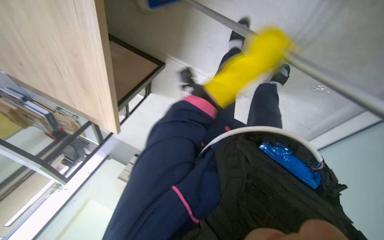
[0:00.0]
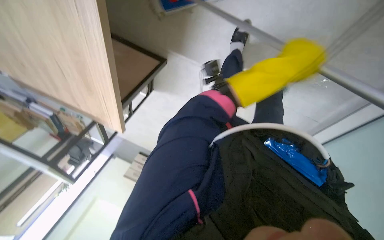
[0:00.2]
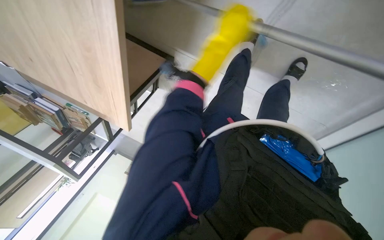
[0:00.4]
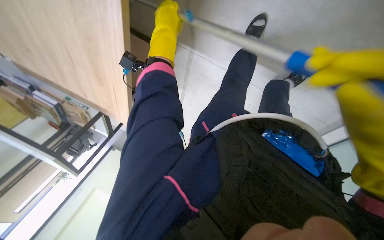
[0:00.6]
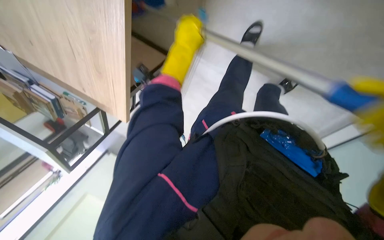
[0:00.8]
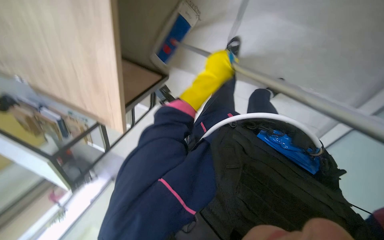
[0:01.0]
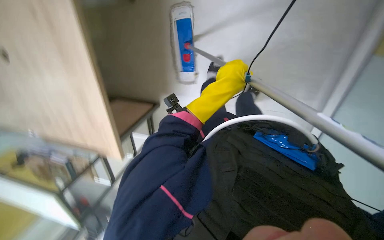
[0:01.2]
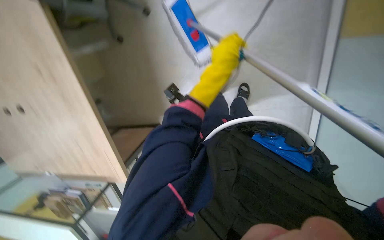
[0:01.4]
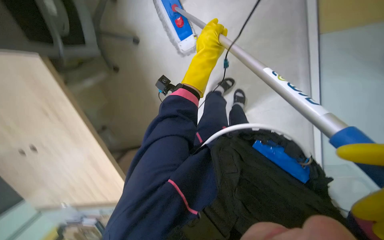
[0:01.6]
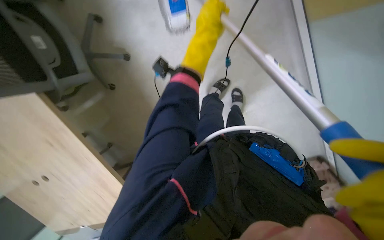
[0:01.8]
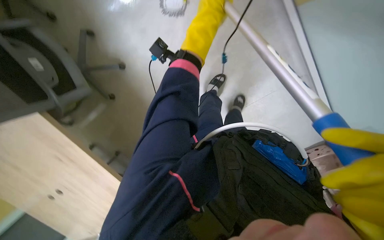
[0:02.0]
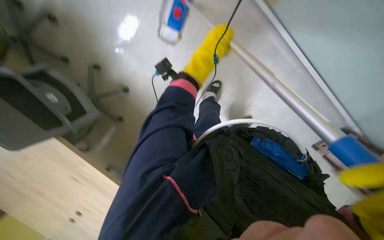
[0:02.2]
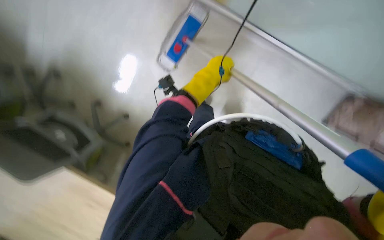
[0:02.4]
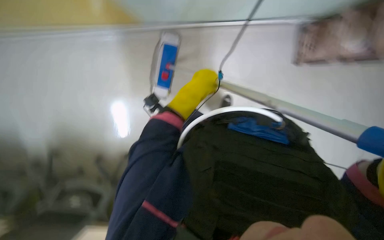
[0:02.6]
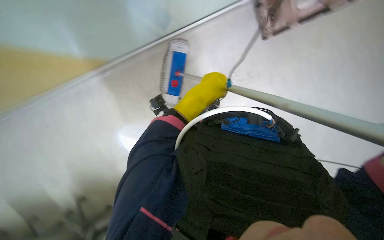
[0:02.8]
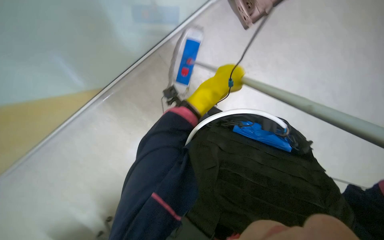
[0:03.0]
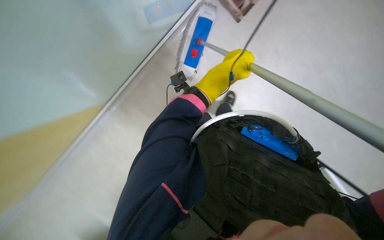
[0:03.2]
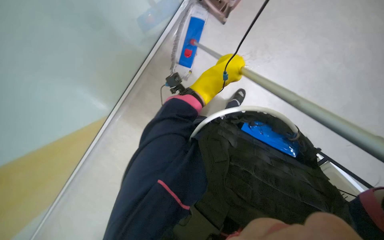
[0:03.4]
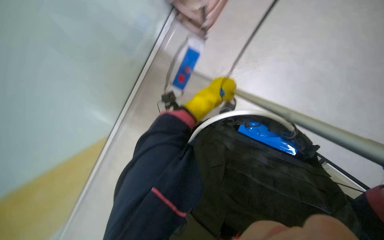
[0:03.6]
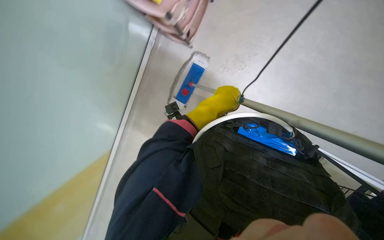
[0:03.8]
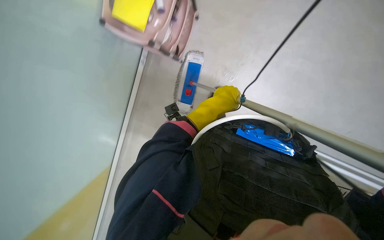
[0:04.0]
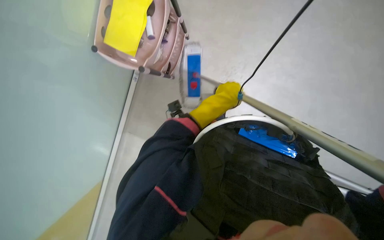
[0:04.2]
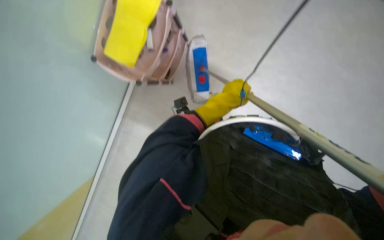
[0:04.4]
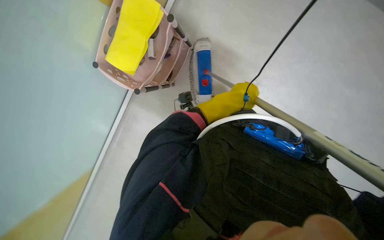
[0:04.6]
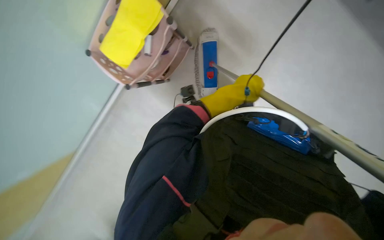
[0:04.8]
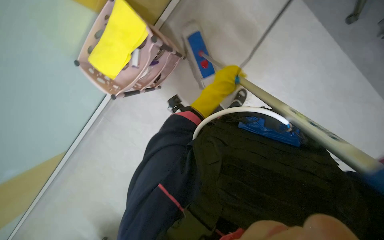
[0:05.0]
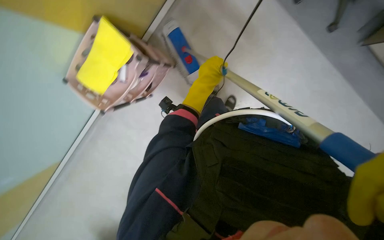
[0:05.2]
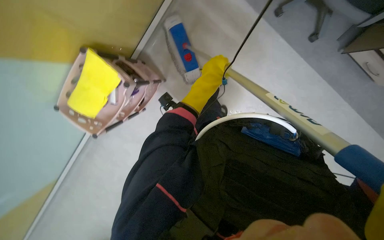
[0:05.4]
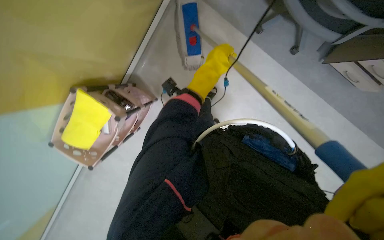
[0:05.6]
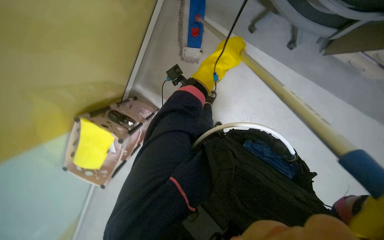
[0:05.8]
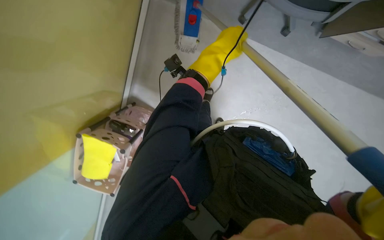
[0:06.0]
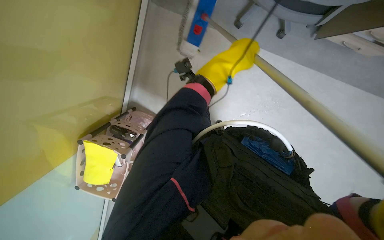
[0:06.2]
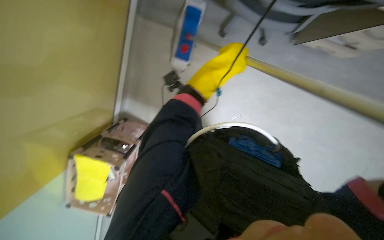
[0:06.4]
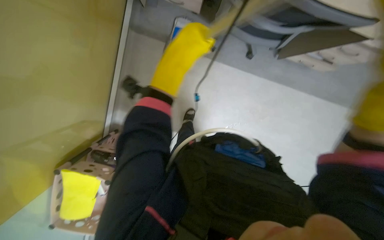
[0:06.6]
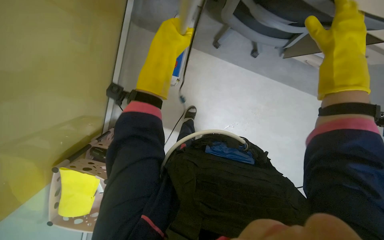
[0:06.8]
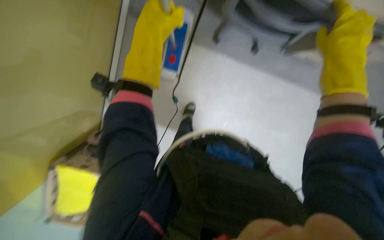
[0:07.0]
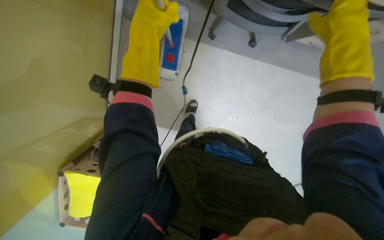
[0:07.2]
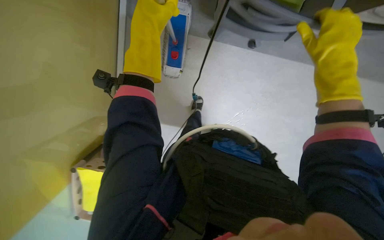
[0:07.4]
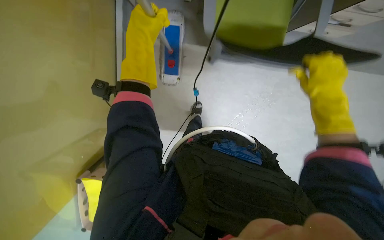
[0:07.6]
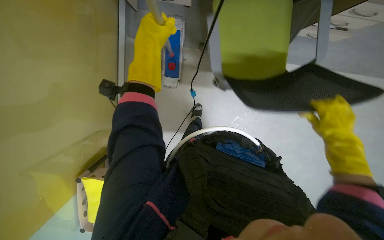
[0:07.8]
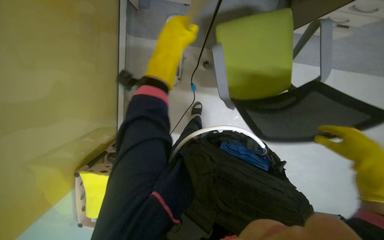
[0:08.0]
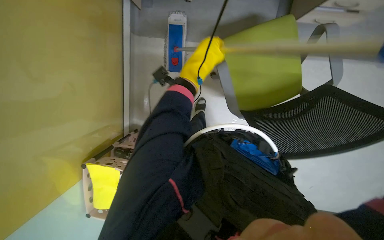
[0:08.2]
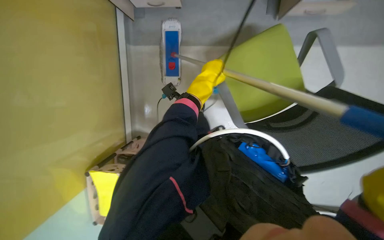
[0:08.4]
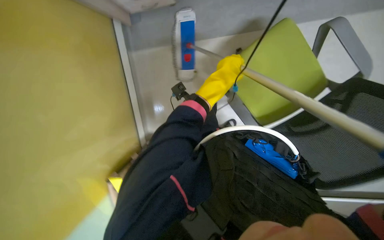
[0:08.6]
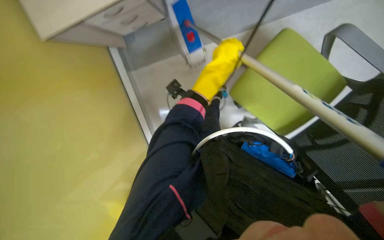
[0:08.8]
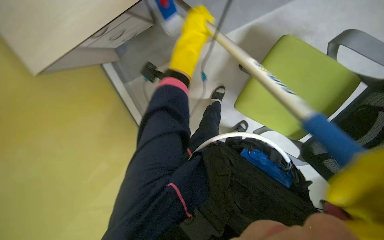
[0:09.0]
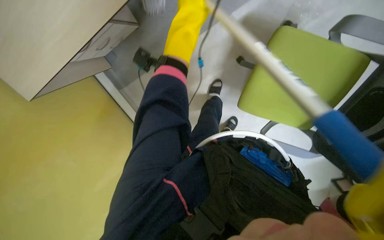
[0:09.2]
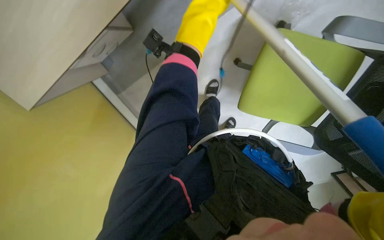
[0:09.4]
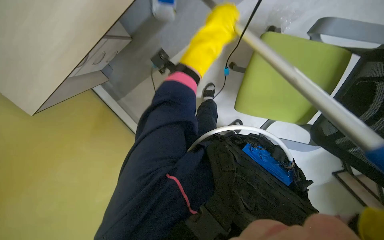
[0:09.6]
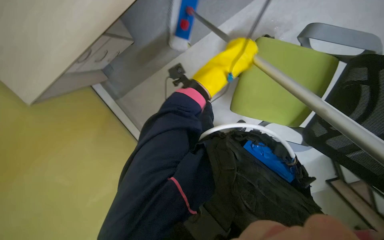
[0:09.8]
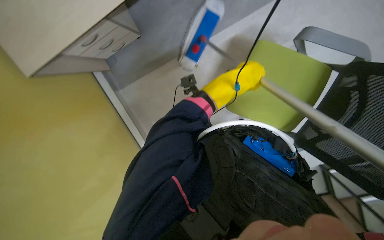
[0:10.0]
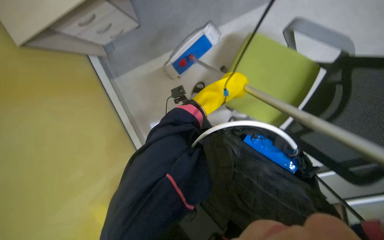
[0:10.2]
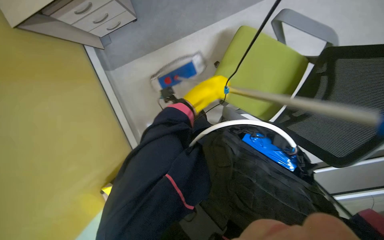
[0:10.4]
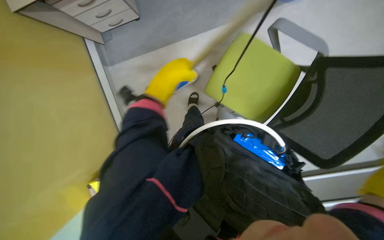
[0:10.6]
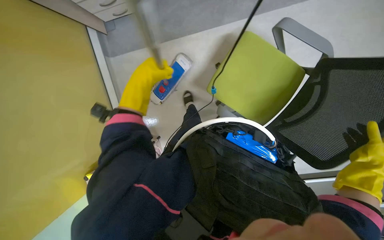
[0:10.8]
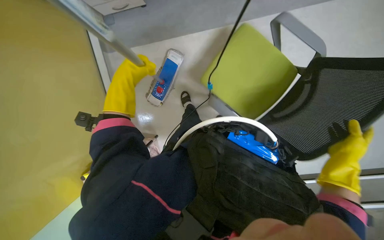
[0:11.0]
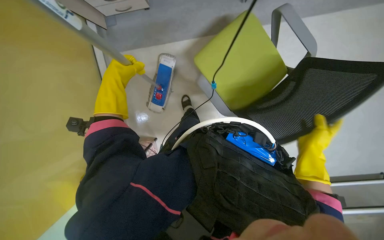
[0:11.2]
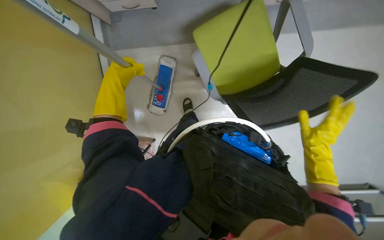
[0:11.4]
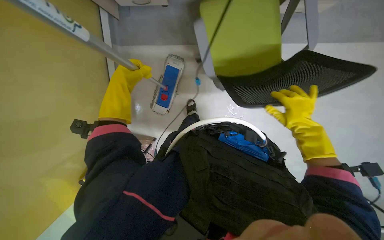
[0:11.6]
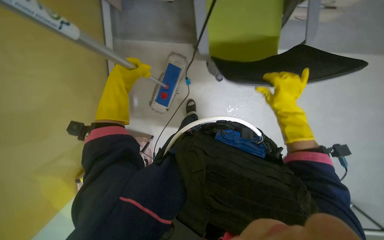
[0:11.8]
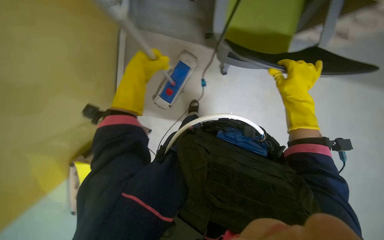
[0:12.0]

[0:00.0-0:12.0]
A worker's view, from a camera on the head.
Job: mopping floor.
The whole recording: Mopping the floor. The worker mops the floor, moving chairs and wringing the mop.
0.0 to 1.6 s: The left hand goes roughly 10 cm up the picture.
1.6 to 3.0 s: The view tilts approximately 20 degrees upward.
4.4 to 6.0 s: The scene turns approximately 35 degrees counterclockwise in the picture. The left hand is displaced up the picture by about 40 cm.
6.0 to 7.6 s: The left hand heads nearer to the camera and to the left, covering approximately 20 cm.
9.0 to 10.4 s: The left hand goes approximately 20 cm down the picture, and moves about 10 cm nearer to the camera and comes back.
10.4 to 12.0 s: The left hand moves to the left and nearer to the camera, roughly 20 cm.

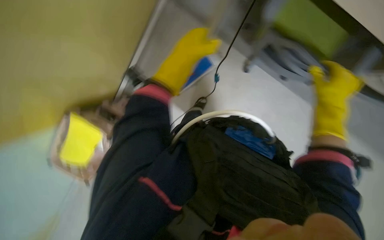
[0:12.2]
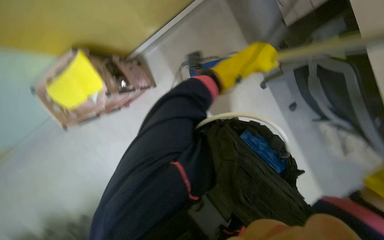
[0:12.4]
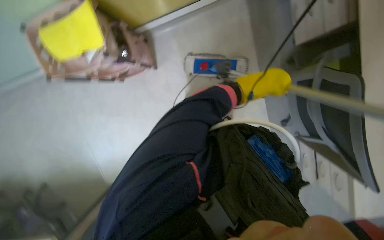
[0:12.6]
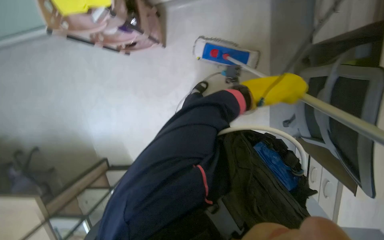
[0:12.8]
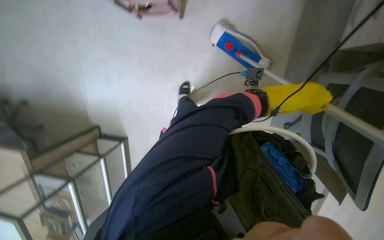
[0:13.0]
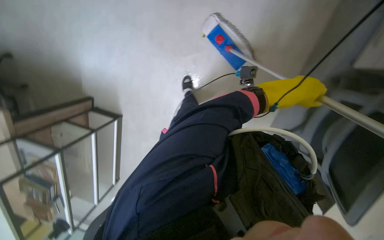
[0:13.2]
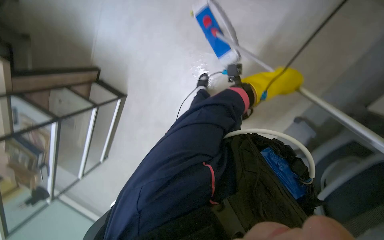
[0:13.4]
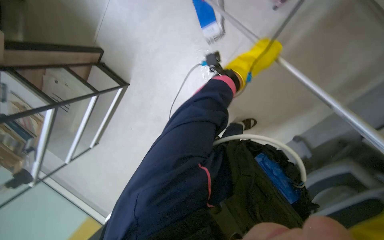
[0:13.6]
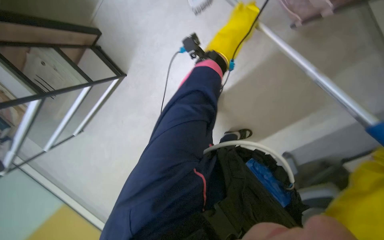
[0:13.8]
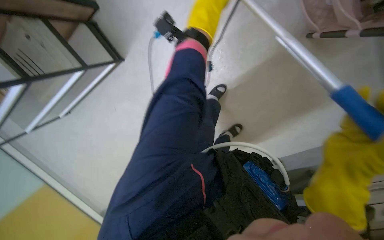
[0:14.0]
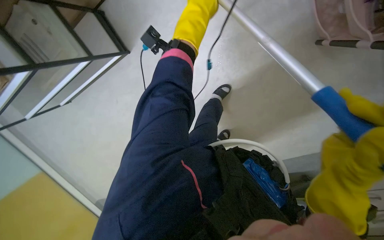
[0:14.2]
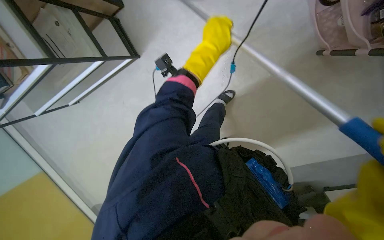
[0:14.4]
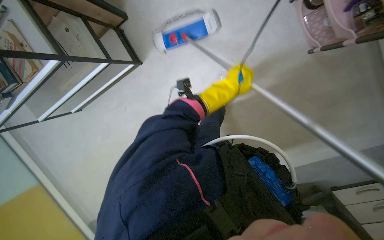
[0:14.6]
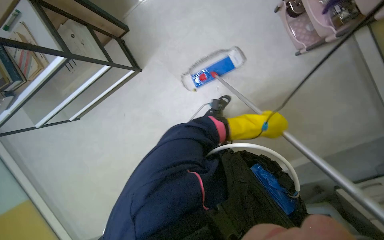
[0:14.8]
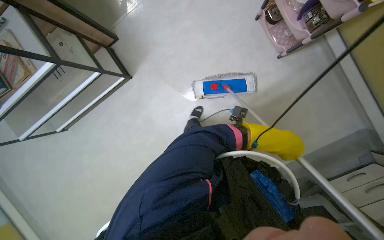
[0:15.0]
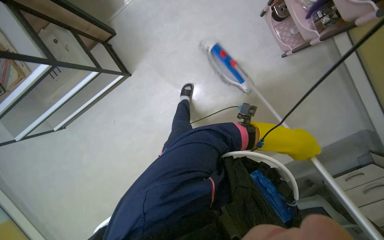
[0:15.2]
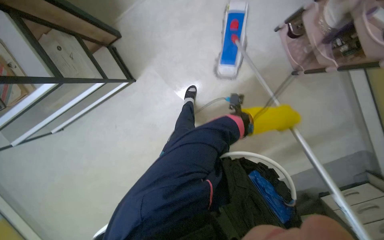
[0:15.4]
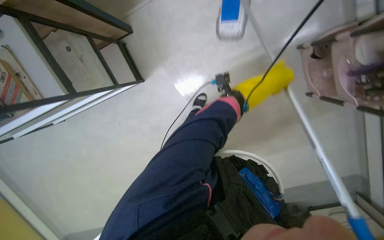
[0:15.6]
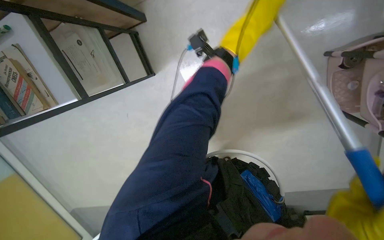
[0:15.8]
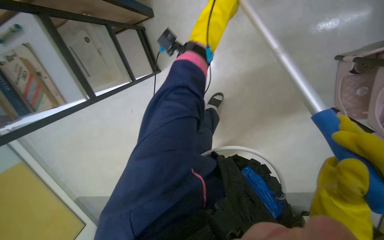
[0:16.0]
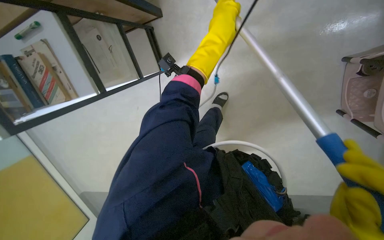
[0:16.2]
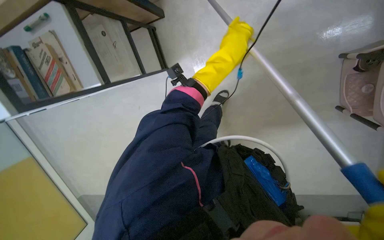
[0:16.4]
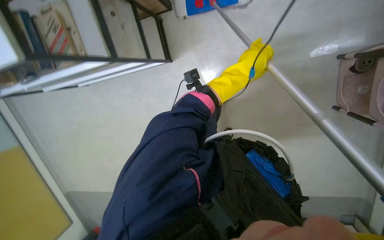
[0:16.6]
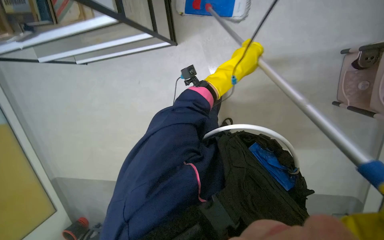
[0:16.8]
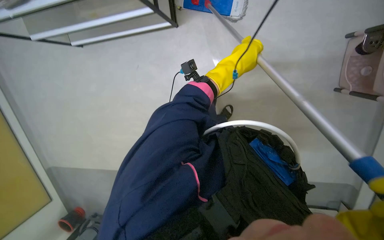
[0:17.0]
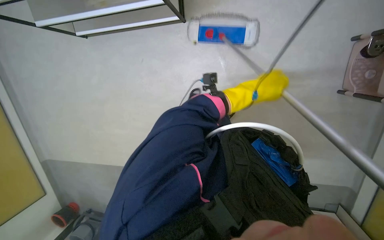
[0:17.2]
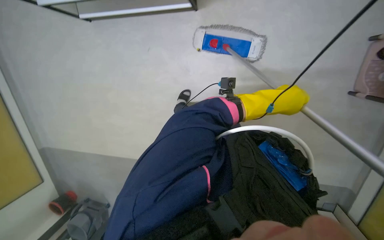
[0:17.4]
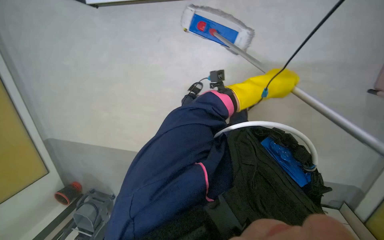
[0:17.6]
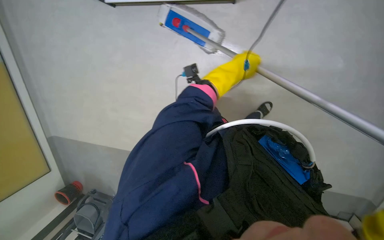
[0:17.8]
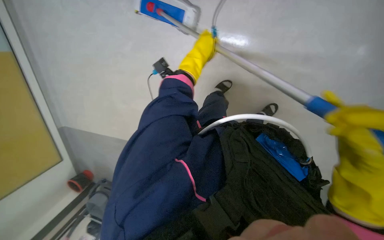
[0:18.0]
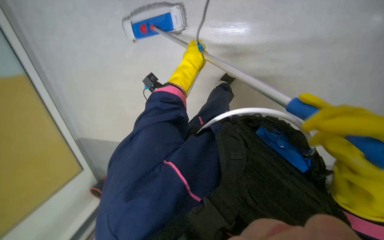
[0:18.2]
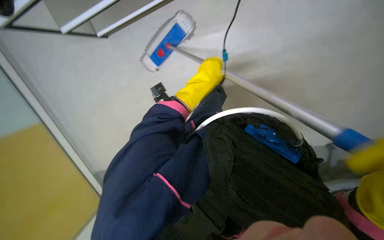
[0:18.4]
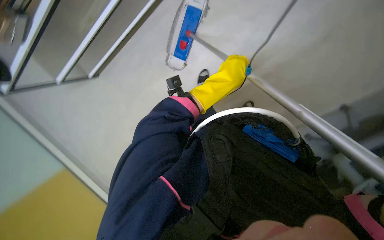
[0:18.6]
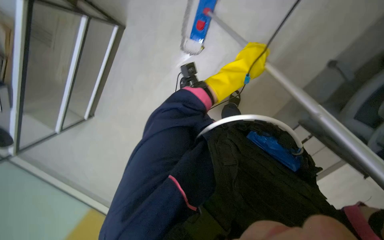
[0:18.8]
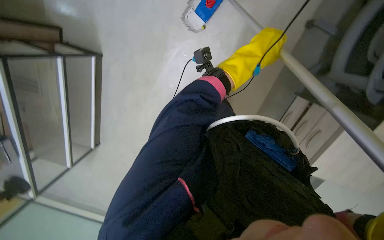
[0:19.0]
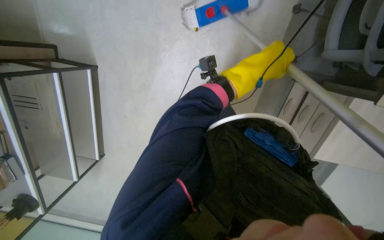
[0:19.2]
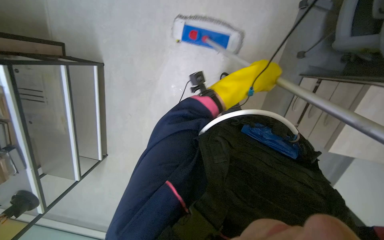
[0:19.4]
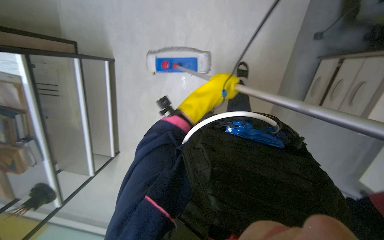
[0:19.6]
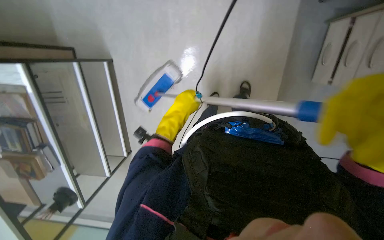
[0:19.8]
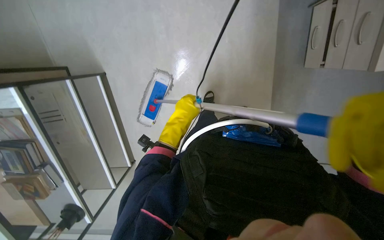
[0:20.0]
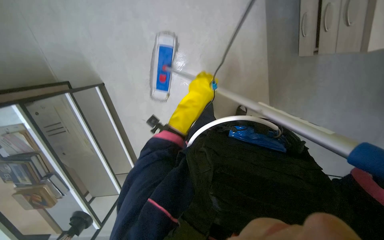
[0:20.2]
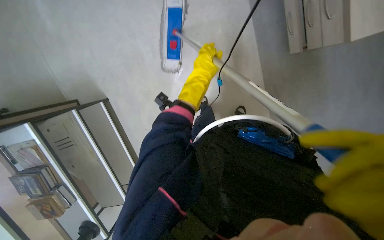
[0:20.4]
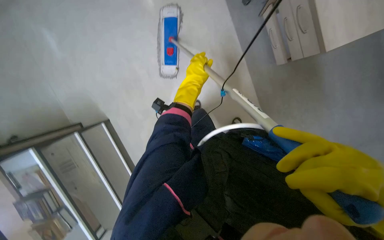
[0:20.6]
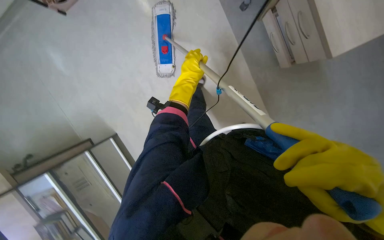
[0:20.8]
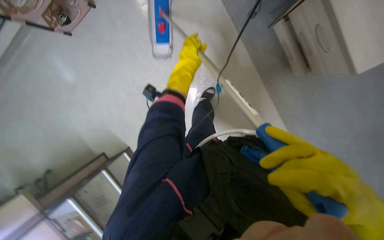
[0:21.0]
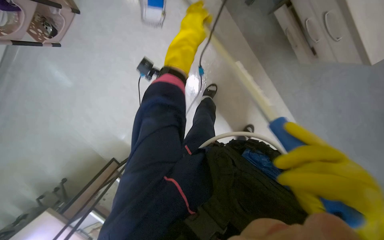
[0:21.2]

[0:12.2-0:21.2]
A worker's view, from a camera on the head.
Job: mopping floor.
The whole recording: Mopping the floor. The worker mops the floor, moving chairs and wringing the mop.
12.2 to 13.8 s: The view pans to the right by approximately 20 degrees. The wearer looks about 25 degrees further downward. Everything in view rotates roughly 70 degrees clockwise.
13.8 to 15.2 s: The left hand goes some 50 cm down the picture.
15.2 to 16.6 s: The camera is carried roughly 40 cm. The view tilts approximately 15 degrees downward.
16.6 to 18.2 s: The left hand travels farther from the camera and to the left by some 40 cm.
18.2 to 19.8 s: The camera is aimed some 15 degrees further to the left. The view tilts roughly 15 degrees downward. The left hand is displaced down the picture and nearer to the camera by some 25 cm, and moves approximately 10 cm to the right and comes back.
